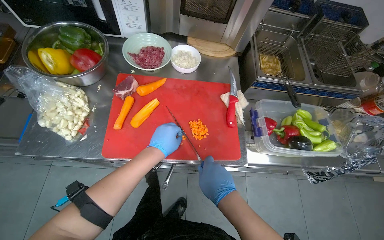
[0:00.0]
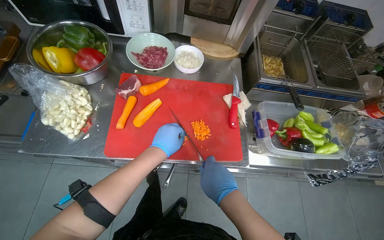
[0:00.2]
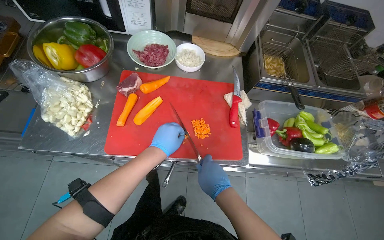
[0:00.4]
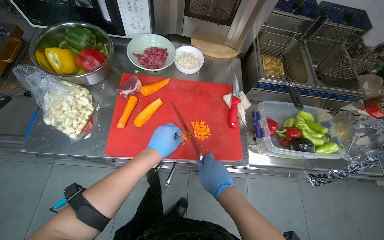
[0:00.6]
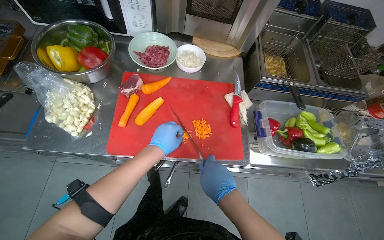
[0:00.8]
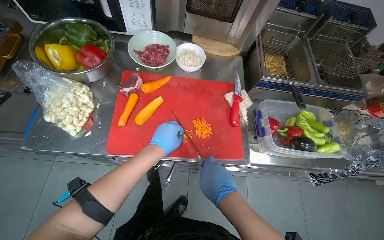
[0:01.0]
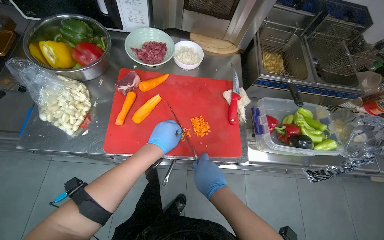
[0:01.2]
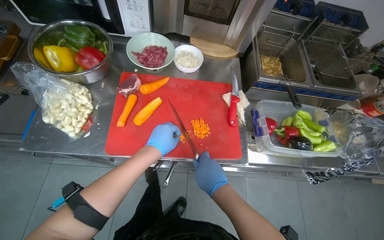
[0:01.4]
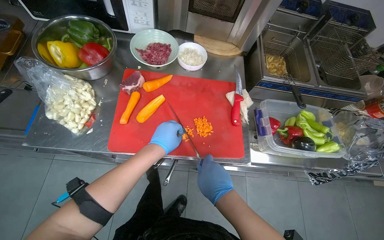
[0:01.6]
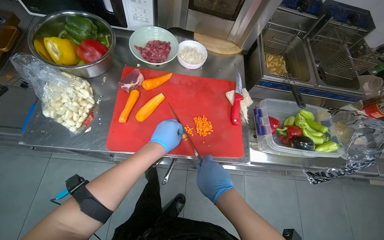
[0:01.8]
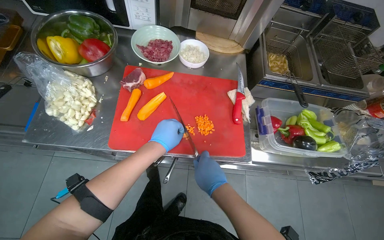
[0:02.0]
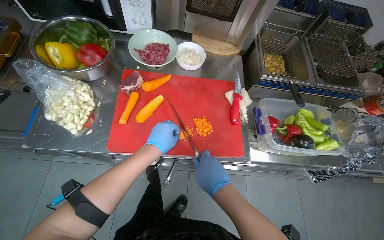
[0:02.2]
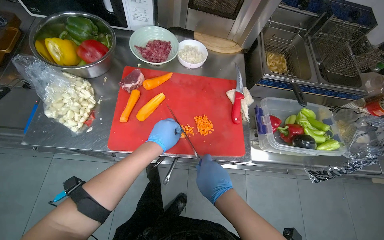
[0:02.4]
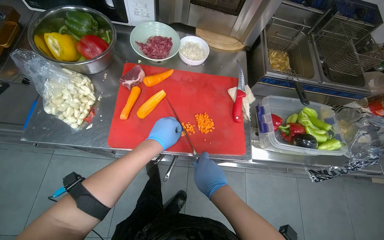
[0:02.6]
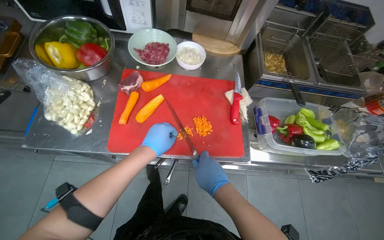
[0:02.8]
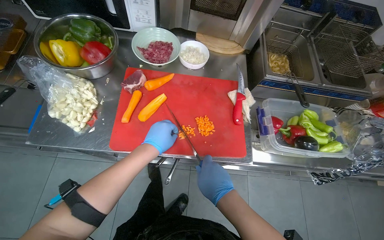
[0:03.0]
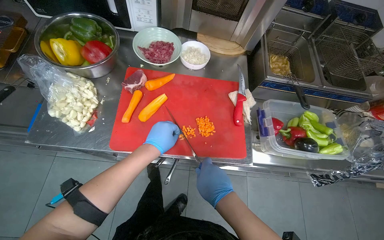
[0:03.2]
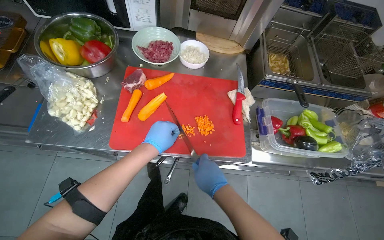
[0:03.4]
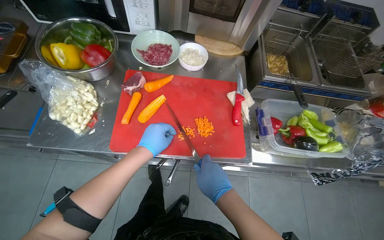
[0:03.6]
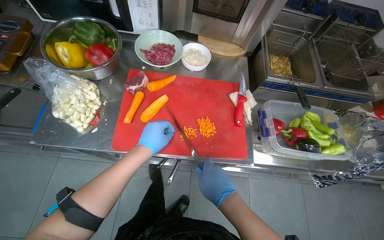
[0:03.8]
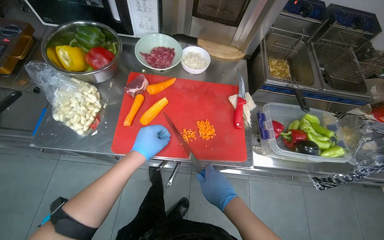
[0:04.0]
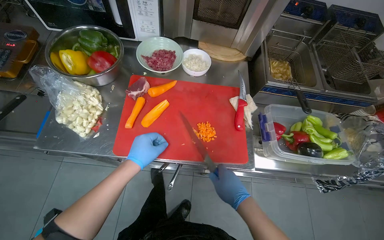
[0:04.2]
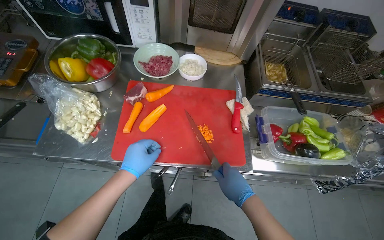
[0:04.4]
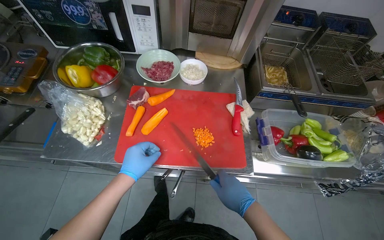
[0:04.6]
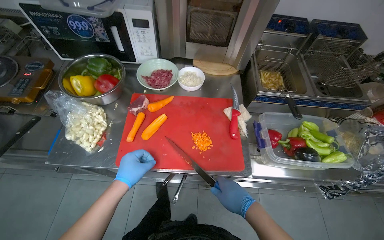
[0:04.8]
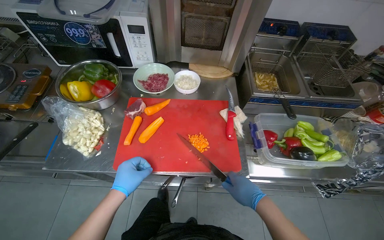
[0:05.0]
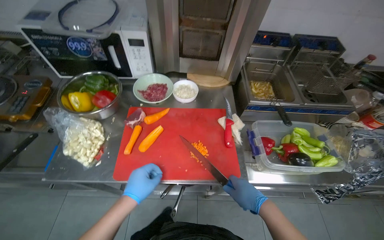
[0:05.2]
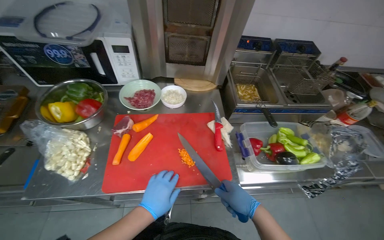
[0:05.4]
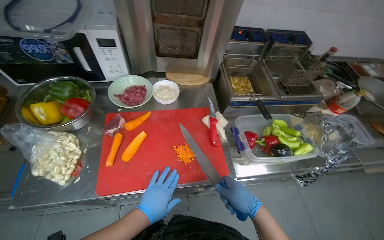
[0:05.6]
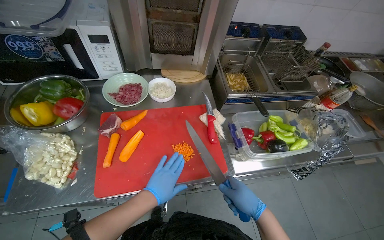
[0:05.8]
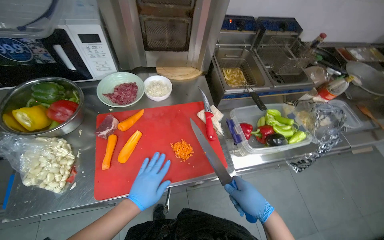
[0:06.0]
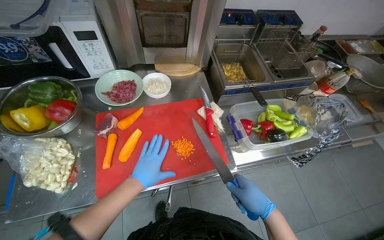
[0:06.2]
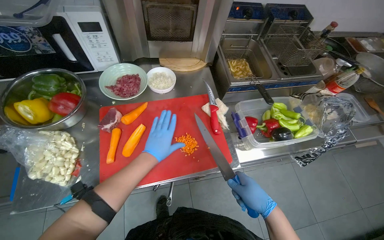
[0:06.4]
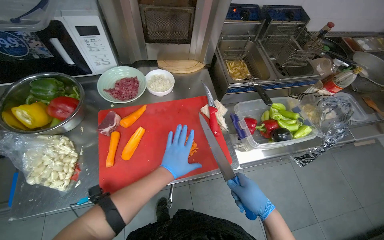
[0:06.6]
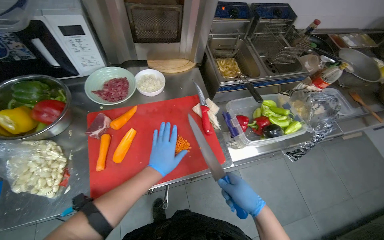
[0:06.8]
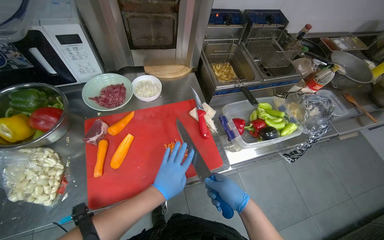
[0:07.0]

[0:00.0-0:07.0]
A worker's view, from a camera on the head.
Job: preparing food.
The whole recording: Chopping carrots on cutting board. The worker chops carrots into small pieces on a red cutting board.
0:00.0 to 0:04.2: The hands stay close to where they were, moving slightly.
0:04.2 to 0:05.6: The right hand shifts approximately 10 cm to the right.
